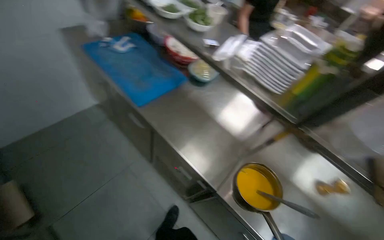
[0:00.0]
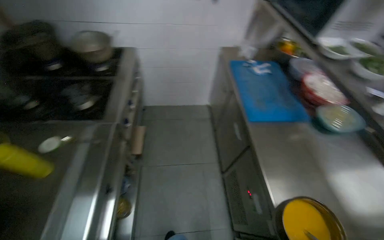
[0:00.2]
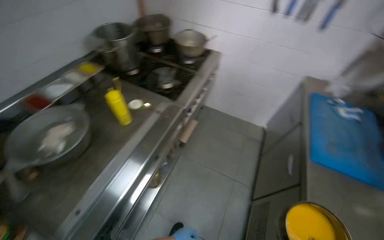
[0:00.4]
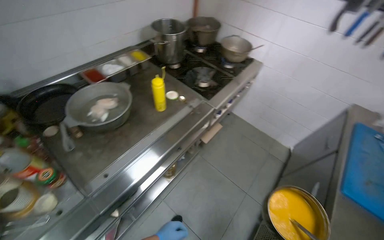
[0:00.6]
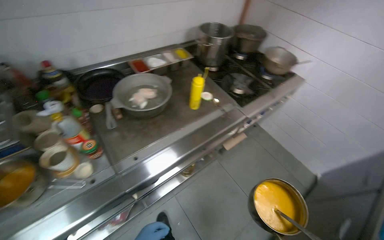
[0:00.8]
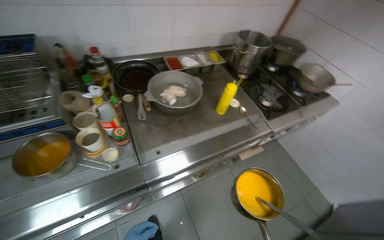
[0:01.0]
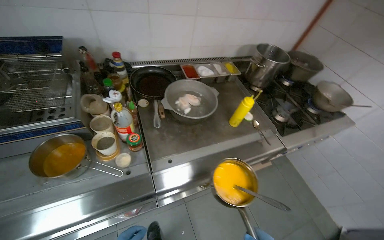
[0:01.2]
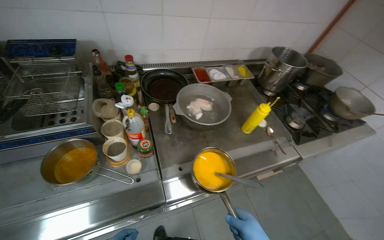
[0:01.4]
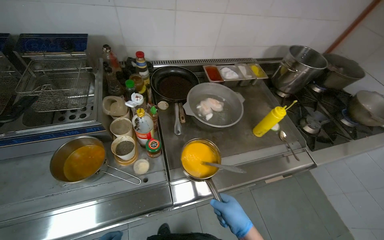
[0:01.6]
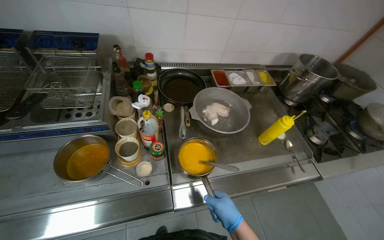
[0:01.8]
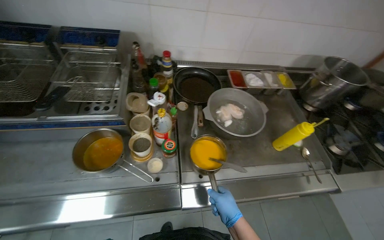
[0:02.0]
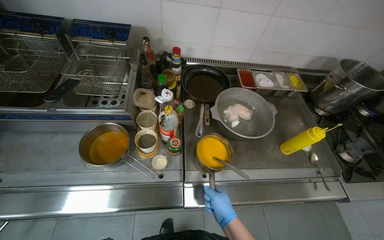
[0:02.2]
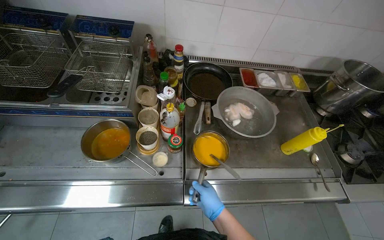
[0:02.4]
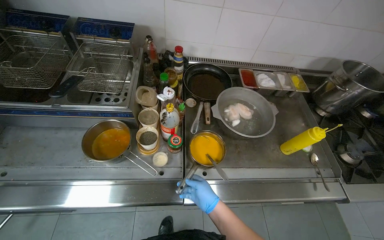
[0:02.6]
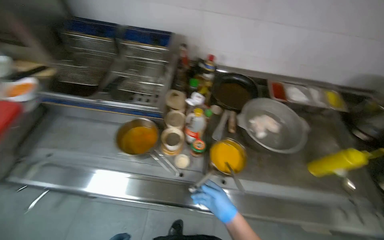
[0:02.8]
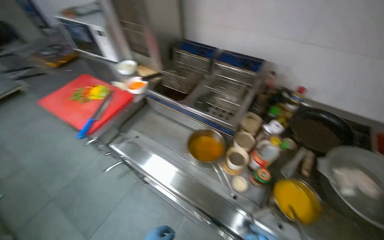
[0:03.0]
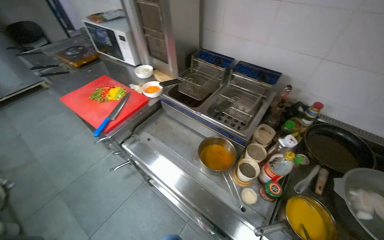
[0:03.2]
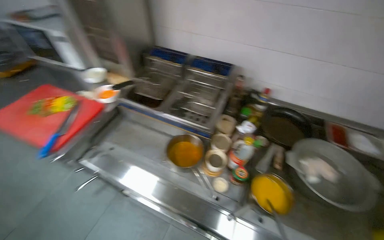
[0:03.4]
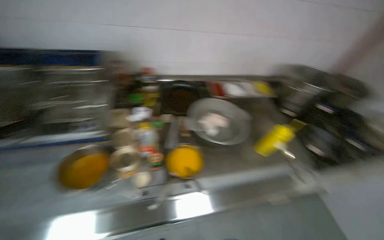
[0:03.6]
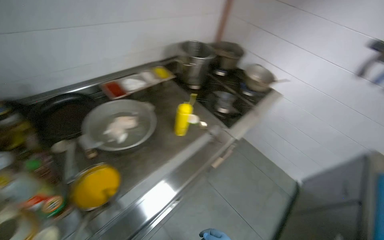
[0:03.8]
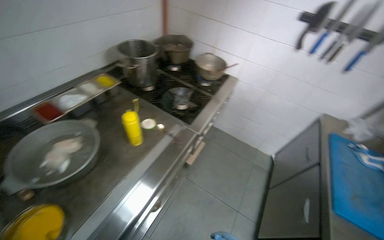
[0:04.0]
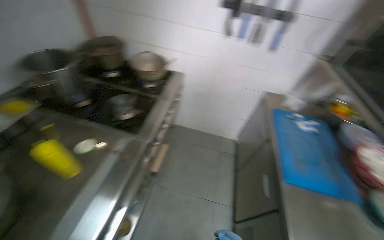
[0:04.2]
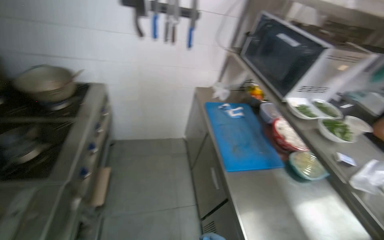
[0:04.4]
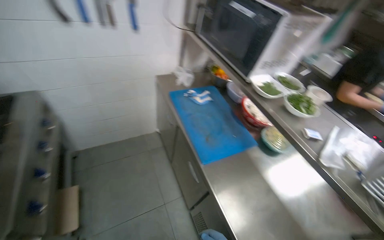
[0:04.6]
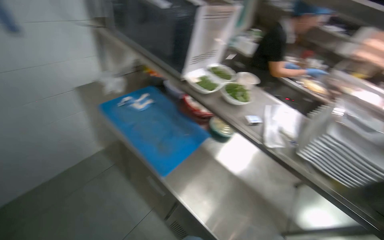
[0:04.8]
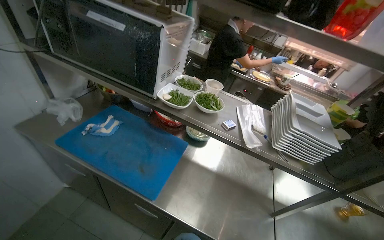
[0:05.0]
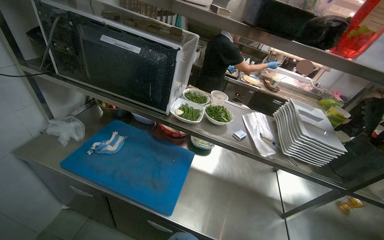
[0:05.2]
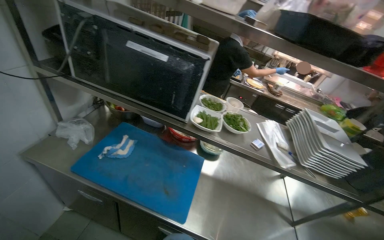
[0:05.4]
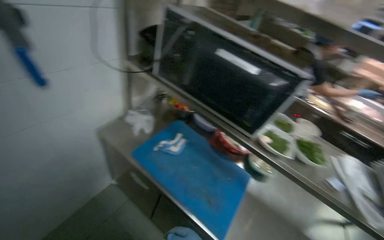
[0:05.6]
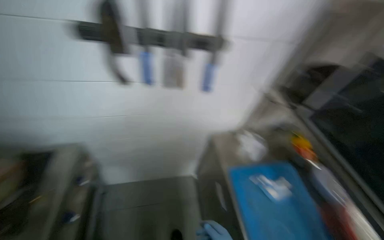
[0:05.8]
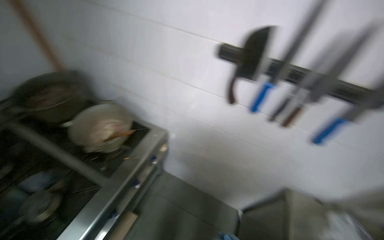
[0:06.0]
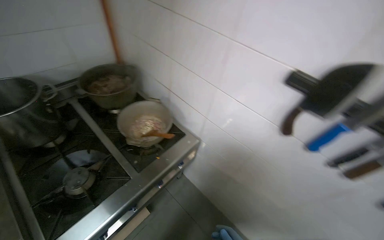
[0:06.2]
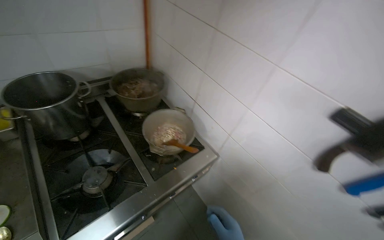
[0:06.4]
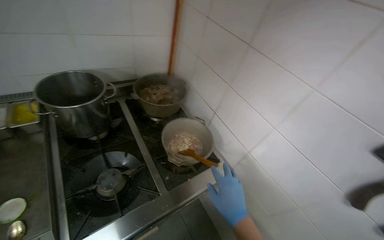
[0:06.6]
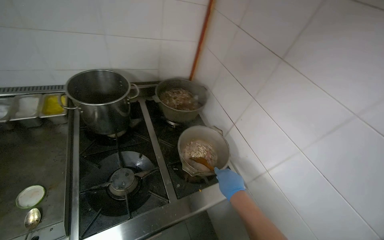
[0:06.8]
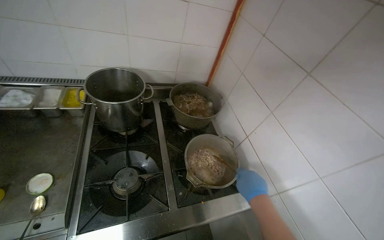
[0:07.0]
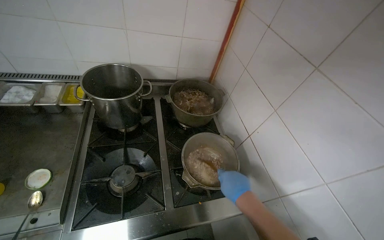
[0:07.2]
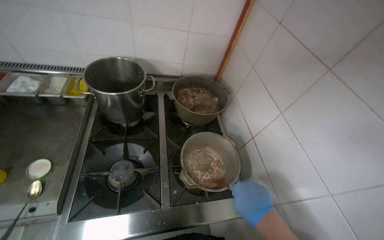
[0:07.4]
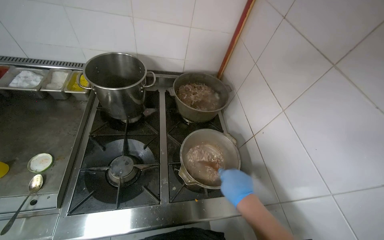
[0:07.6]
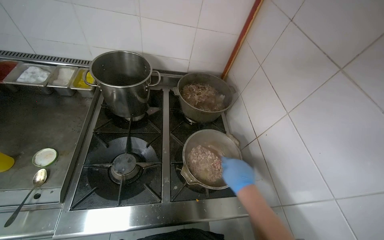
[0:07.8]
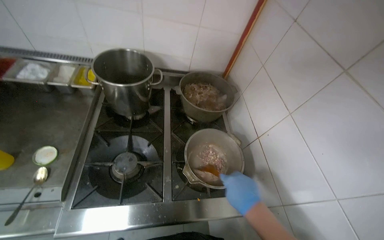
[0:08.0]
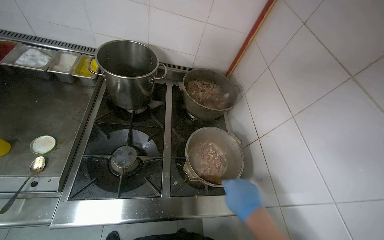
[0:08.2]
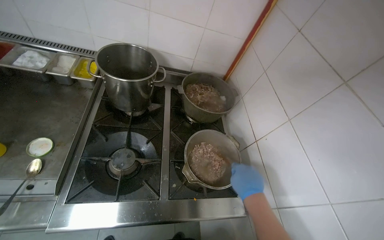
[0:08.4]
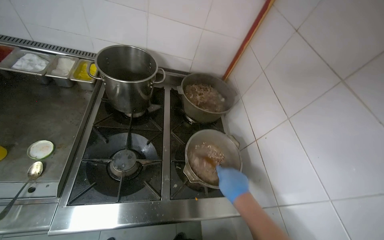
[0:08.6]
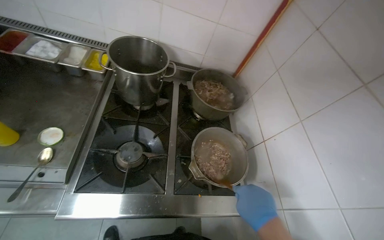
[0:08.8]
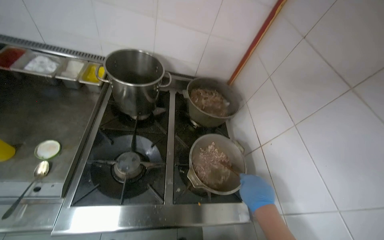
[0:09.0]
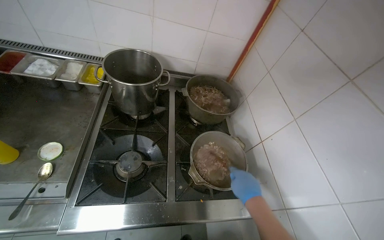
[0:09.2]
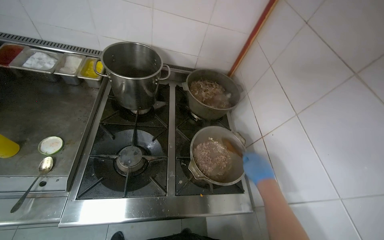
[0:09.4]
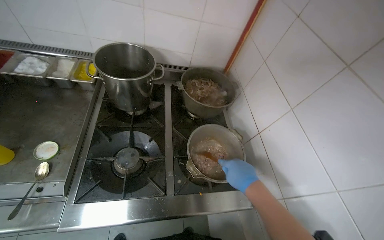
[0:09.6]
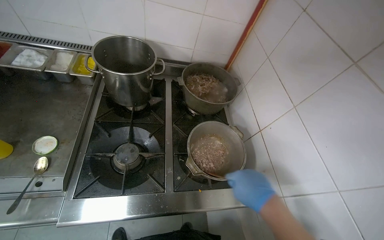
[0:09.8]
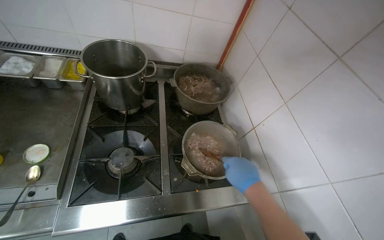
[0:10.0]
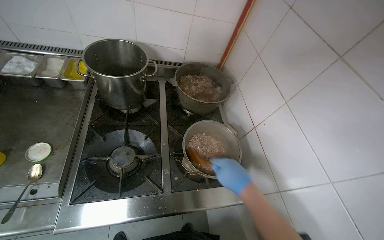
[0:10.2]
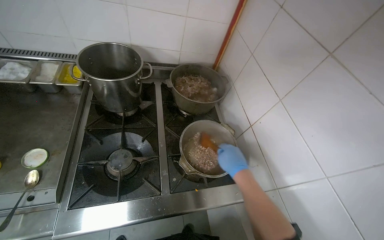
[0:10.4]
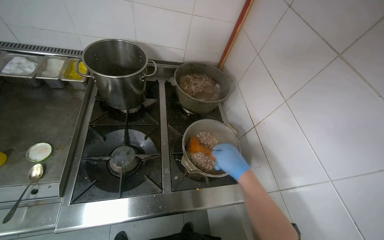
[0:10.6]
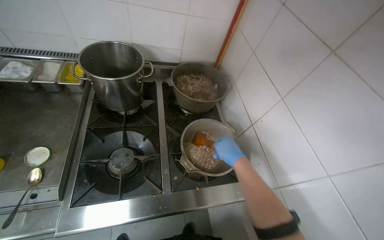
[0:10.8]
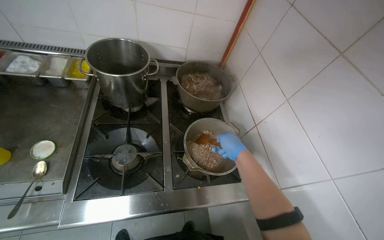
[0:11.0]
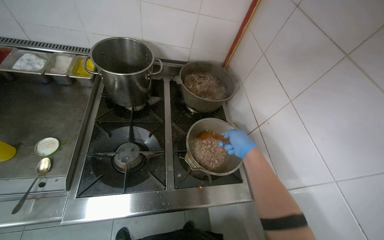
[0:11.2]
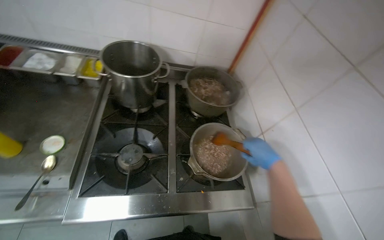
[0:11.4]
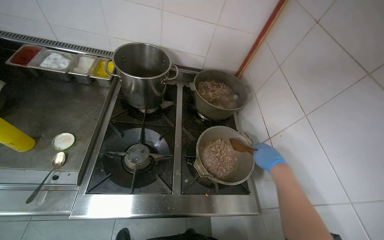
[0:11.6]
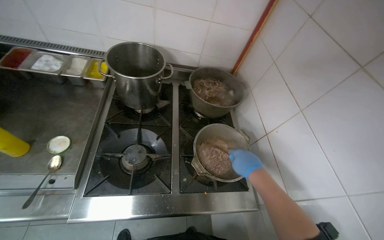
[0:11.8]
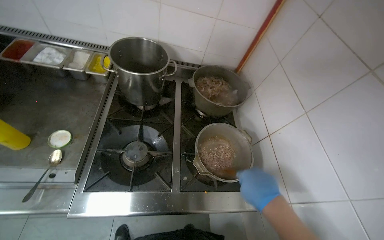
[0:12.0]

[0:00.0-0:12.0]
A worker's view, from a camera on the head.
Job: preparing food.
The whole recording: Stirring meal to prevent burning. The worker stirs the meal to prevent it from burning at the bottom.
0:00.0 to 0:01.6: The camera travels some 60 cm. The wearer's head swings approximately 125 degrees to the left. The view tips upward by roughly 15 degrees.
0:01.6 to 0:03.0: The wearer's head swings approximately 50 degrees to the left.
0:03.0 to 0:04.4: The camera is carried some 80 cm. The wearer's head swings some 130 degrees to the right. The view tilts approximately 15 degrees downward.
0:04.4 to 0:06.0: The camera travels some 70 cm. The wearer looks about 40 degrees further to the left.
0:06.0 to 0:07.6: The head rotates some 55 degrees to the left.

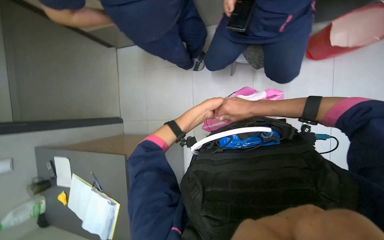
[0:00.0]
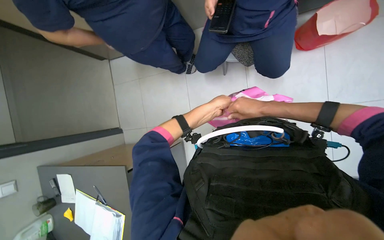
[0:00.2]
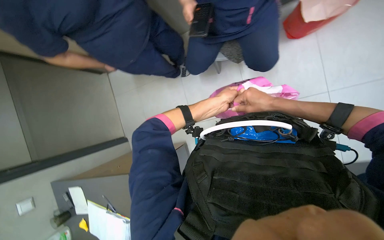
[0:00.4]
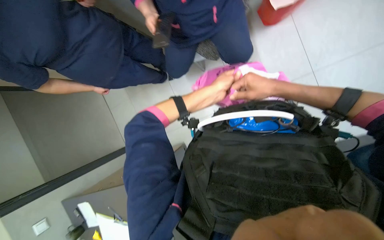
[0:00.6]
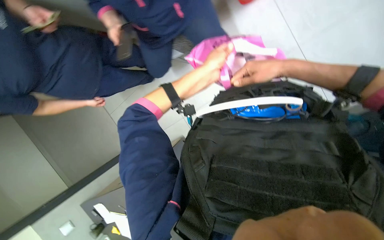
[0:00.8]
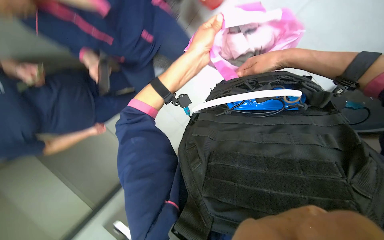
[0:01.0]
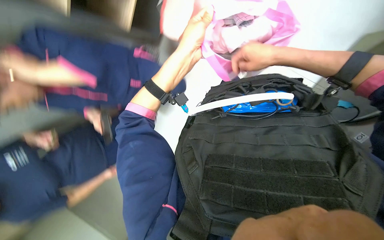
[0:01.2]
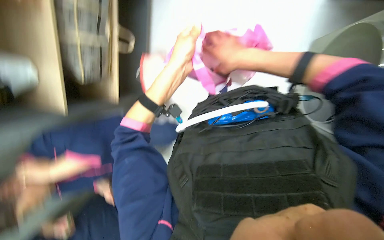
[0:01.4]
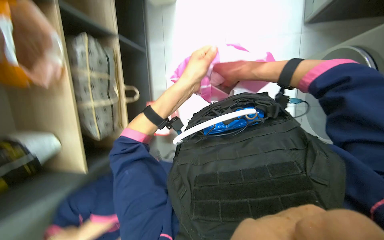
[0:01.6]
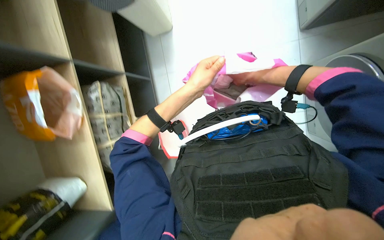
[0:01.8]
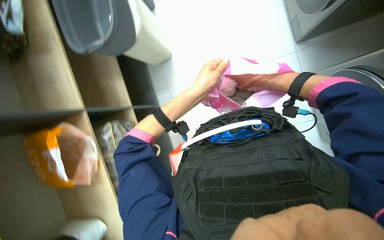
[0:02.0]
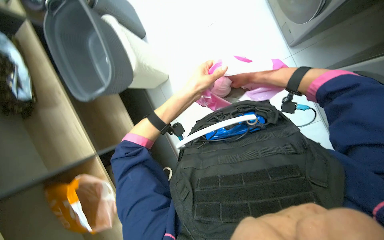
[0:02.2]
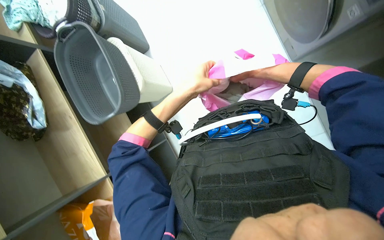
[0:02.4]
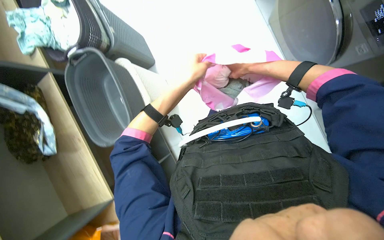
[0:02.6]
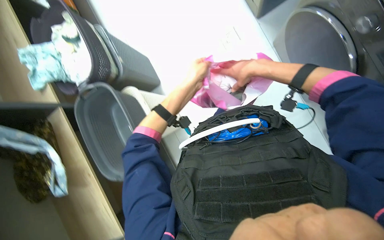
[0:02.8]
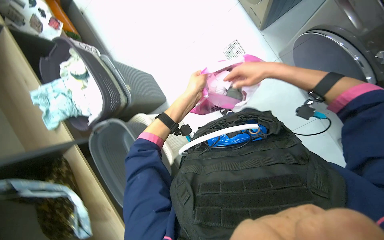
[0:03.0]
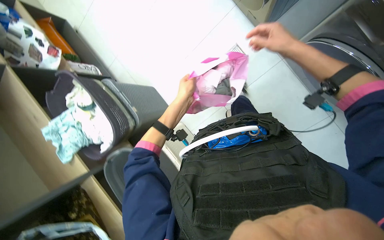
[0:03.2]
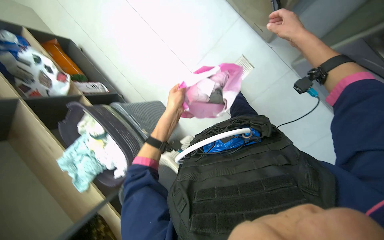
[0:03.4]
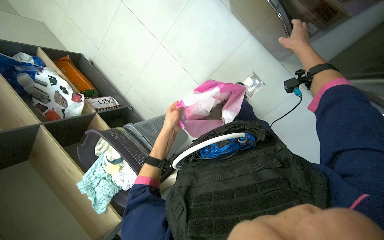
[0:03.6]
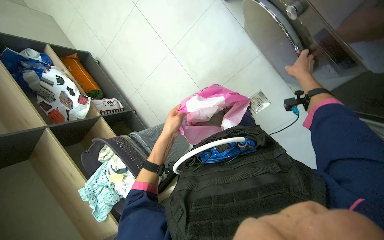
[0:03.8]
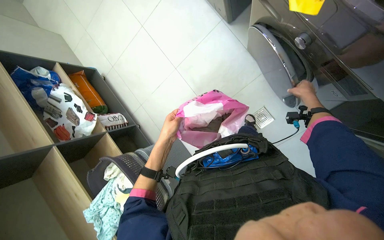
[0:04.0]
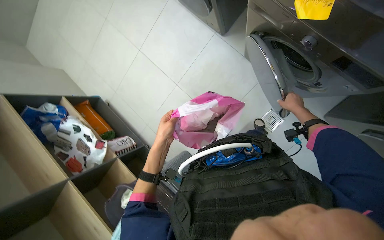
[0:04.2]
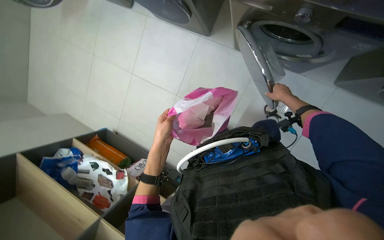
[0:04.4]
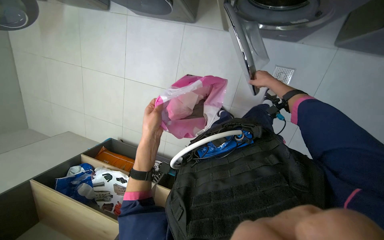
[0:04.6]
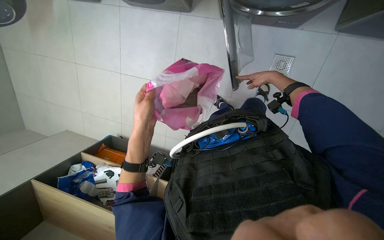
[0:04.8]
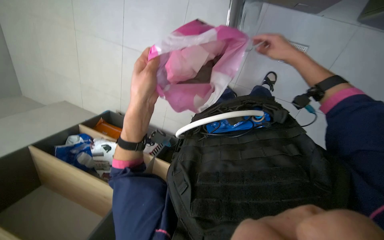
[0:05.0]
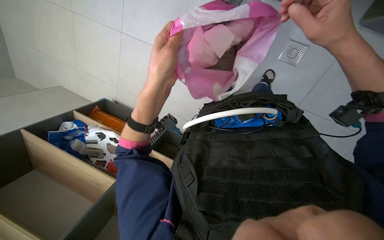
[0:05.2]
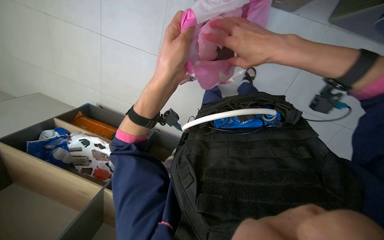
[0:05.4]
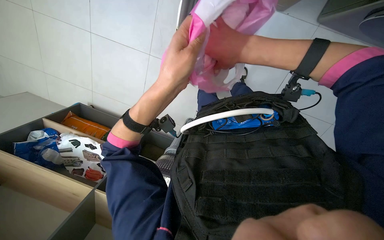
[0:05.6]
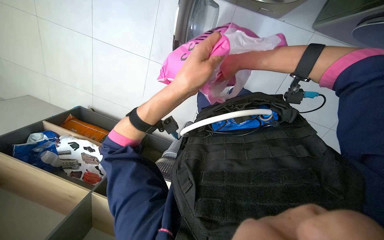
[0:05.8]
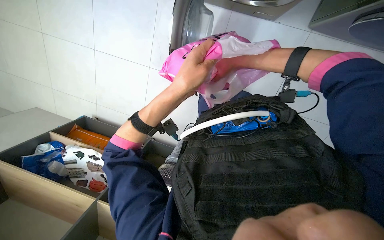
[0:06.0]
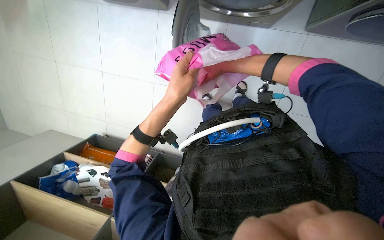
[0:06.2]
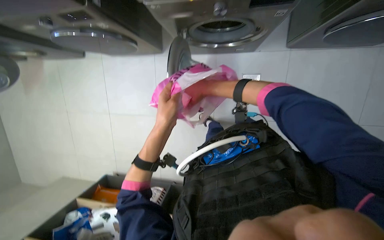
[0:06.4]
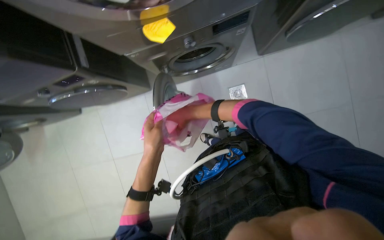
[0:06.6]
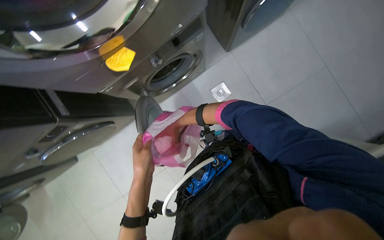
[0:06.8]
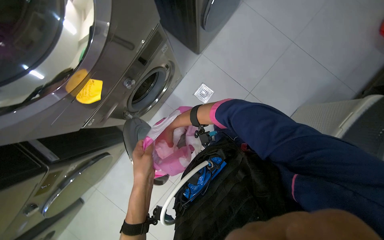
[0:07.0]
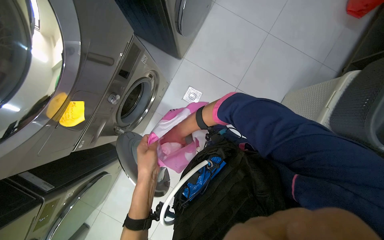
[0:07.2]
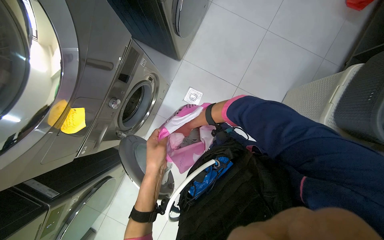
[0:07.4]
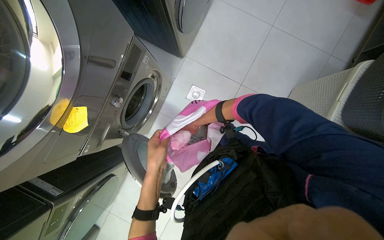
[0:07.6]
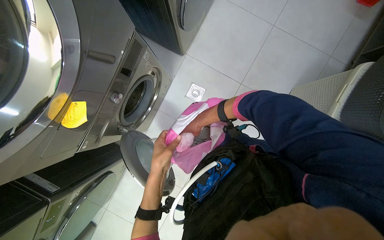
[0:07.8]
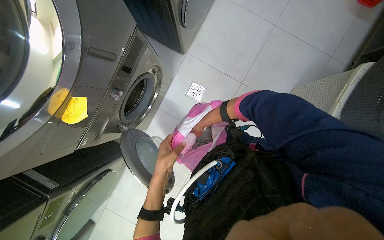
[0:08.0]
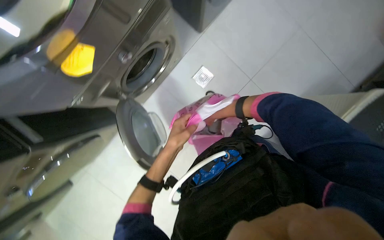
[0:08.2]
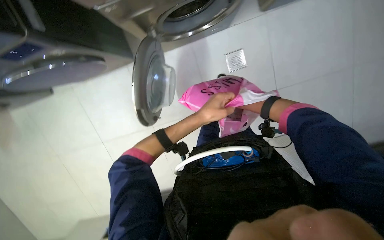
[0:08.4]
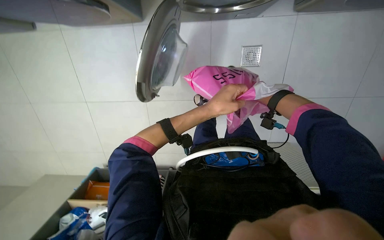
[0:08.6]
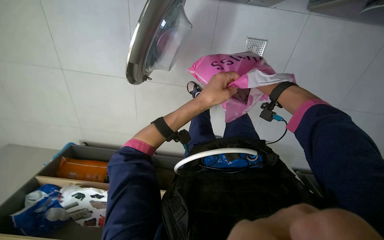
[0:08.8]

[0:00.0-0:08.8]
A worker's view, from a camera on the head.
Job: managing laundry.
The whole recording: Sorting clothes from bag. The worker sorts clothes from a pink bag, placing them into a drawer and a washing machine compartment.
0:00.0 to 0:01.4: The scene turns approximately 30 degrees counterclockwise in the picture. The right hand goes some 20 cm nearer to the camera and up the picture. The left hand moves up the picture and nearer to the camera, about 25 cm.
0:01.4 to 0:03.0: The camera pitches upward, by approximately 15 degrees. The right hand moves to the right and farther from the camera, approximately 15 cm.
0:03.0 to 0:04.4: The head travels about 80 cm. Everything in view rotates approximately 30 degrees counterclockwise.
0:04.4 to 0:05.8: The left hand heads nearer to the camera, covering approximately 15 cm.
0:05.8 to 0:07.4: The camera pitches upward, by about 35 degrees. The scene rotates counterclockwise by approximately 75 degrees.
0:07.4 to 0:08.8: The camera pitches downward, by about 25 degrees. The scene turns approximately 65 degrees clockwise in the picture.
